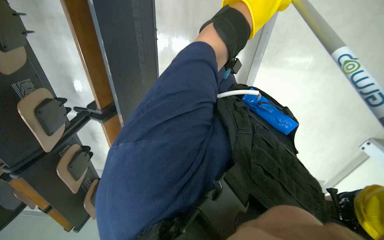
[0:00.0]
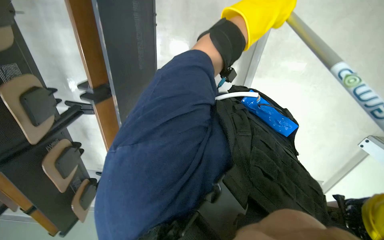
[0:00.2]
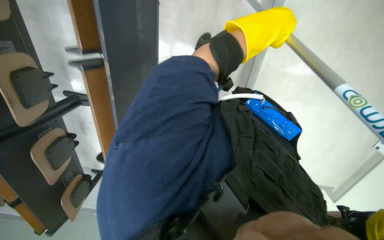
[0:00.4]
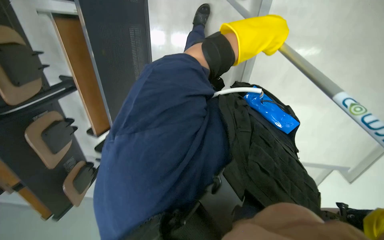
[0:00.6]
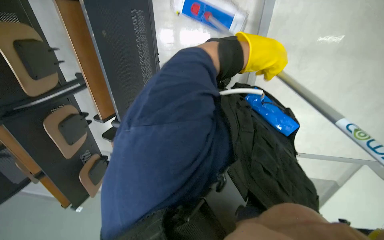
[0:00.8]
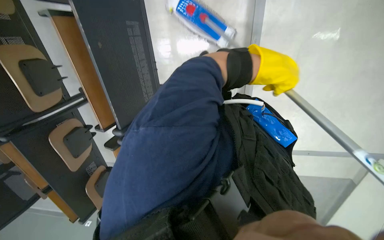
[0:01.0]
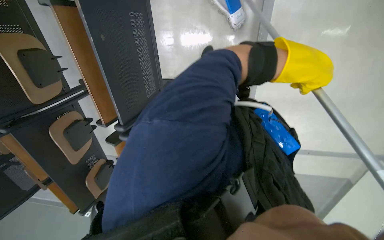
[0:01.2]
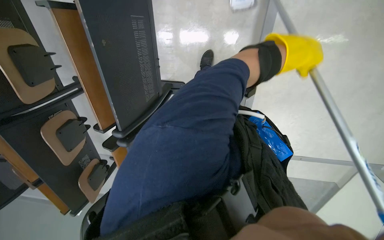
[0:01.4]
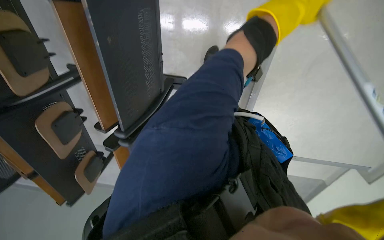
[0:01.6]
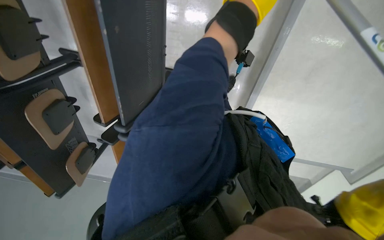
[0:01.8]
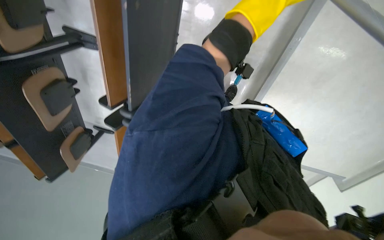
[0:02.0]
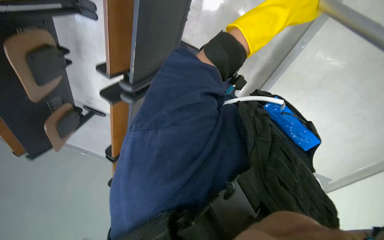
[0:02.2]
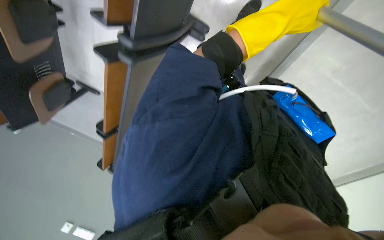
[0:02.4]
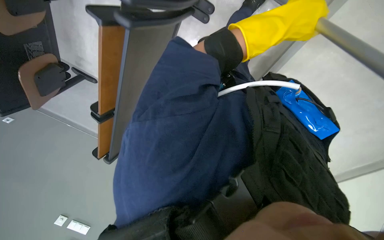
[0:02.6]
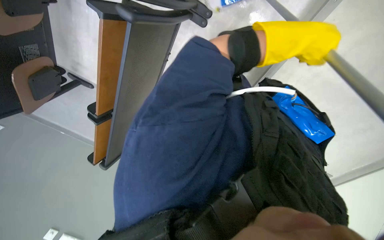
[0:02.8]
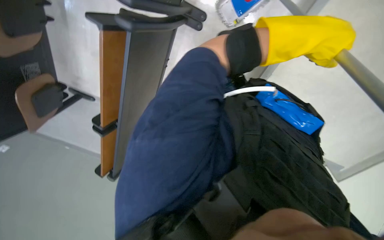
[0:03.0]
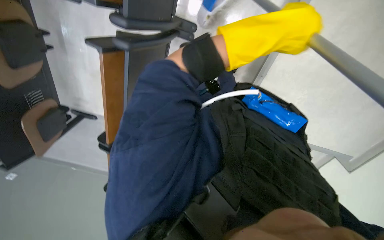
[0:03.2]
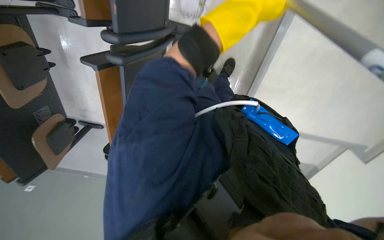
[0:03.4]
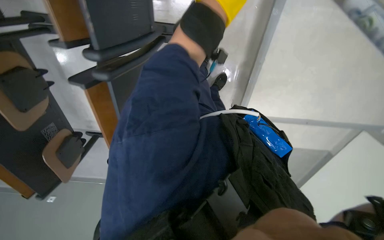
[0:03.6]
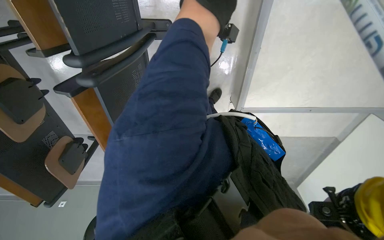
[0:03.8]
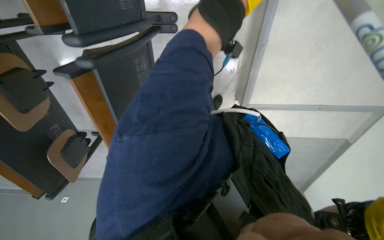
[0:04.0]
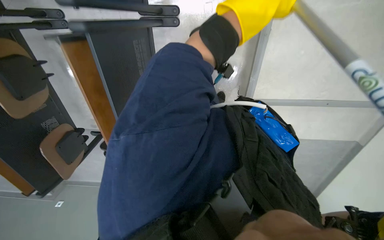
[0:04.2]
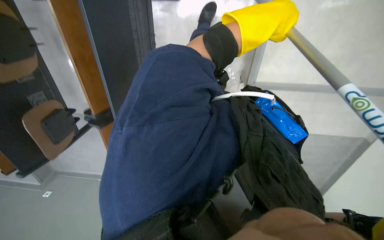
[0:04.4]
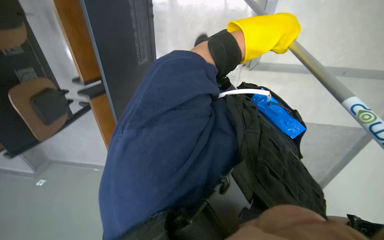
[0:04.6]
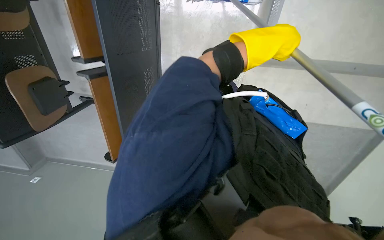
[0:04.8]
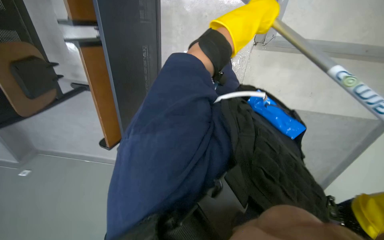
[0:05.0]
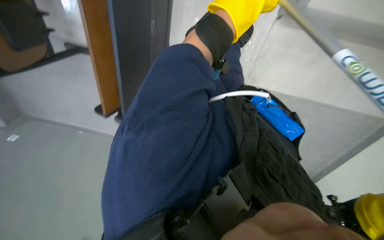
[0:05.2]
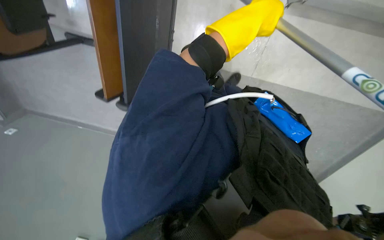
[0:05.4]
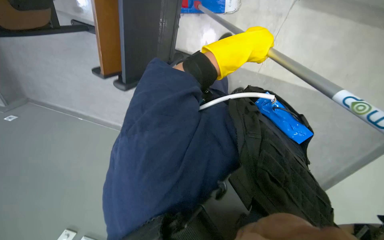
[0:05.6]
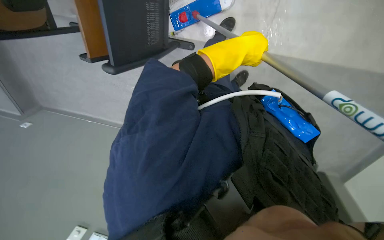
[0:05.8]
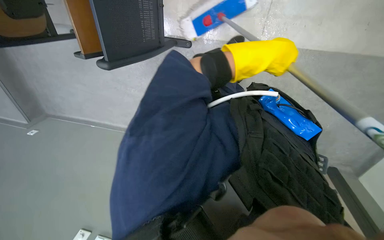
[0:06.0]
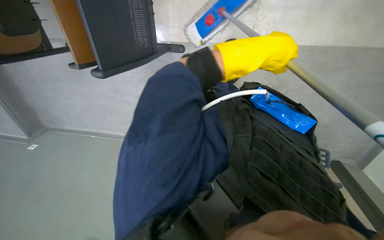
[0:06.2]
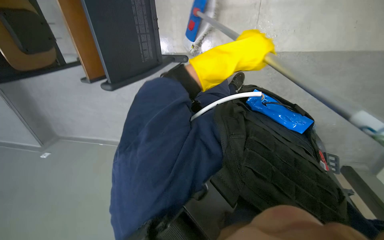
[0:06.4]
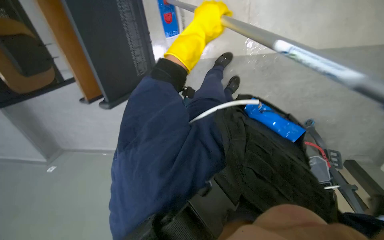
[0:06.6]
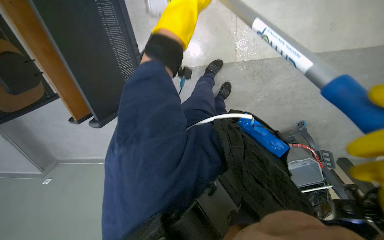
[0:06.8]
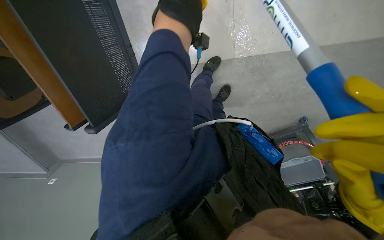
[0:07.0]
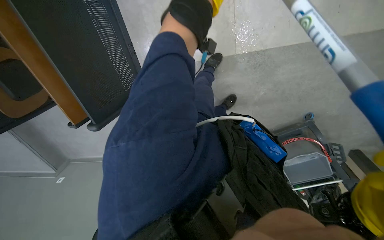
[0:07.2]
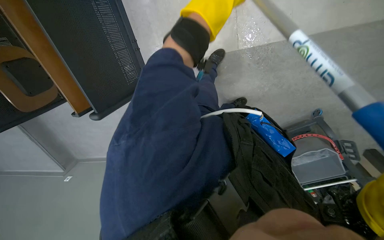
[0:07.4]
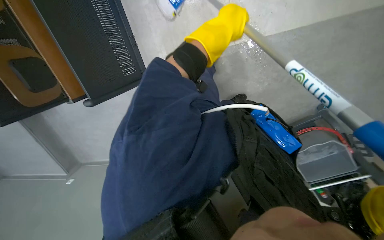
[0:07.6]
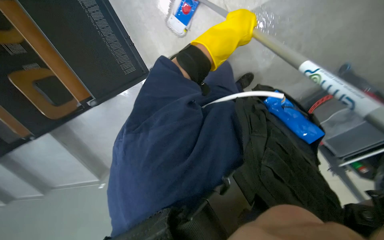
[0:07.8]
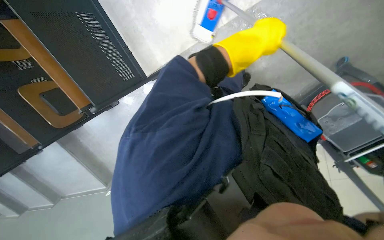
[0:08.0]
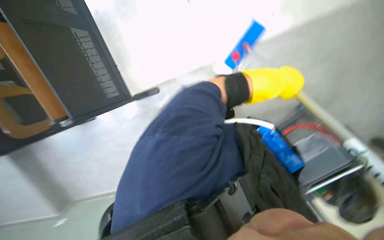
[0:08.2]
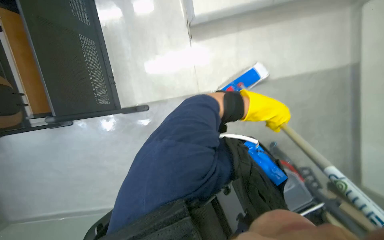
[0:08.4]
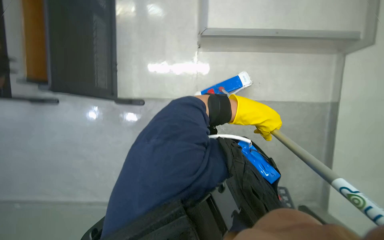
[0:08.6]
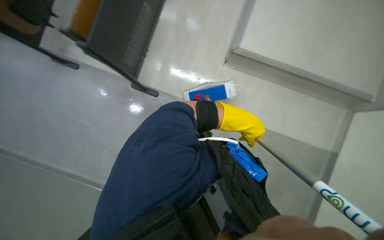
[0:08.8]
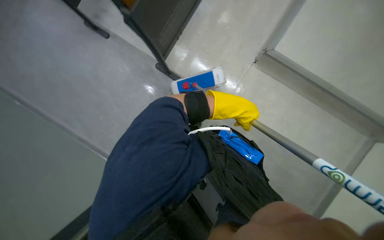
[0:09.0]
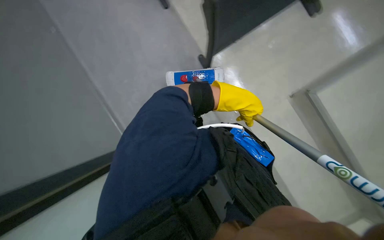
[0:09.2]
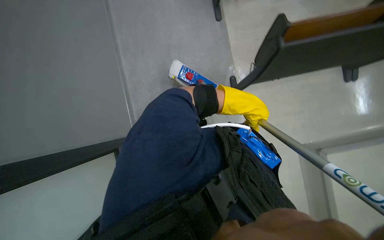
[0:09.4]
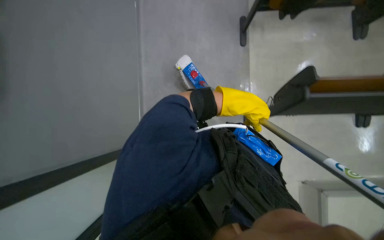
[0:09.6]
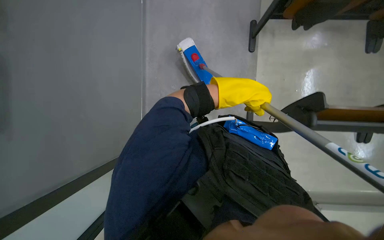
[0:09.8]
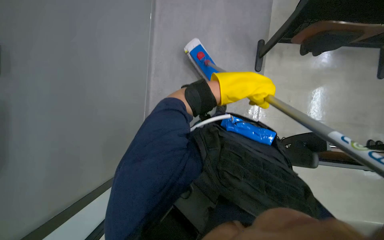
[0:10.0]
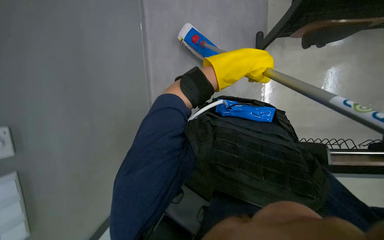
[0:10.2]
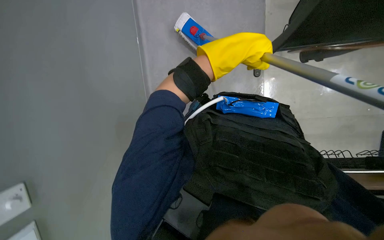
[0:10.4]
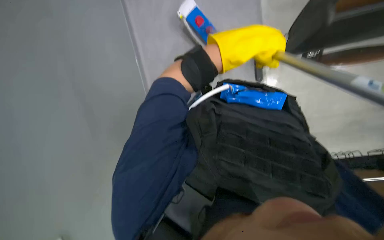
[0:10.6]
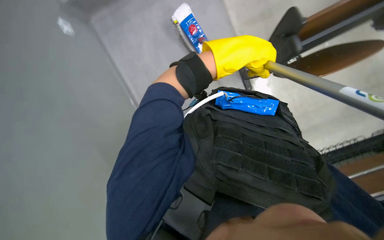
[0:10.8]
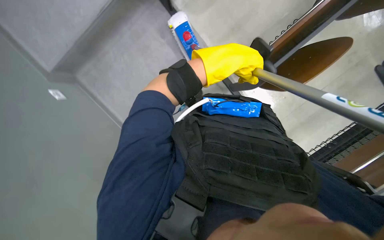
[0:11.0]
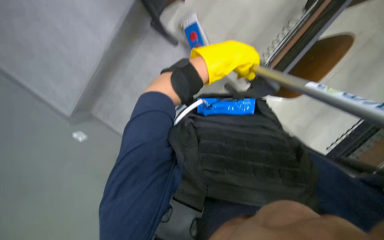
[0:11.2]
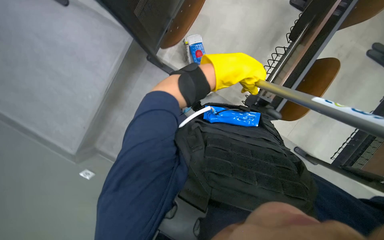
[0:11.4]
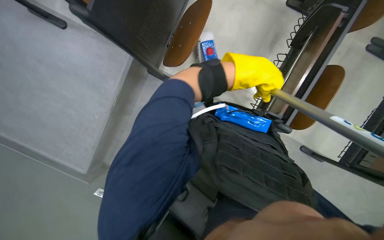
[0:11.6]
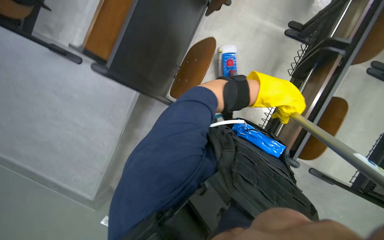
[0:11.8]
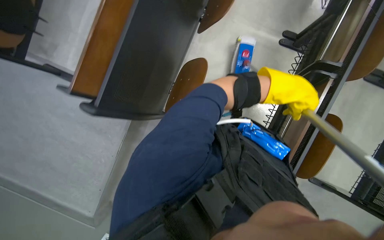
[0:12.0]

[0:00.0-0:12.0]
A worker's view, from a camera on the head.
Job: mopping floor.
The whole recording: Mopping classroom floor. The worker mops the classroom floor with a long-handled mop.
0:01.6 to 0:03.0: The camera pitches downward, by about 15 degrees.
0:04.4 to 0:06.0: The left hand moves down the picture, some 10 cm.
0:07.6 to 0:09.0: The view swings about 15 degrees to the right. The camera pitches upward, by approximately 25 degrees. The scene turns some 40 degrees clockwise in the picture.
0:09.0 to 0:10.4: The left hand travels up the picture by about 15 cm.

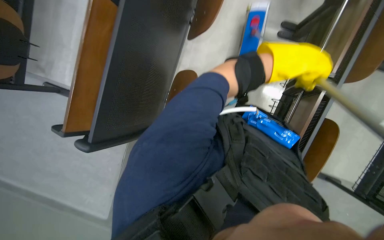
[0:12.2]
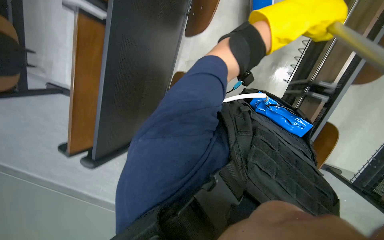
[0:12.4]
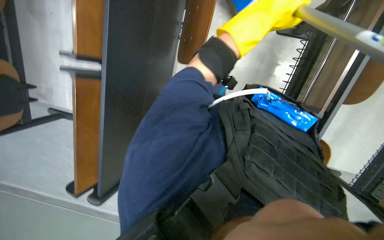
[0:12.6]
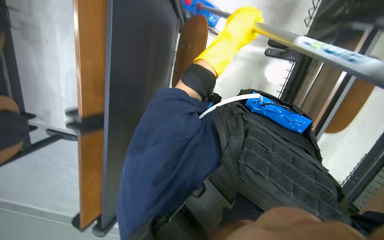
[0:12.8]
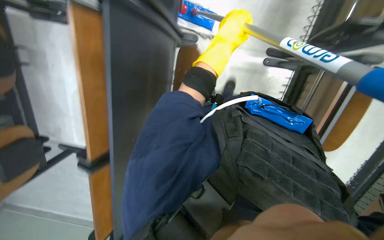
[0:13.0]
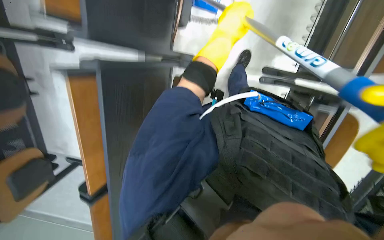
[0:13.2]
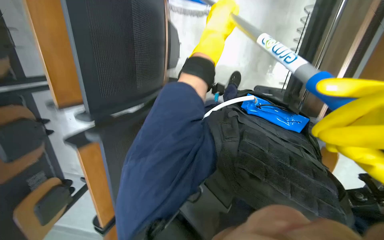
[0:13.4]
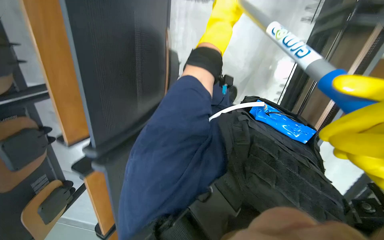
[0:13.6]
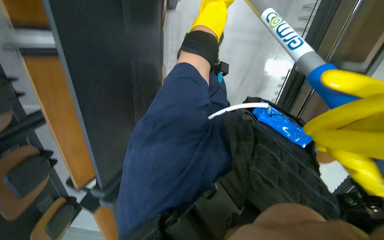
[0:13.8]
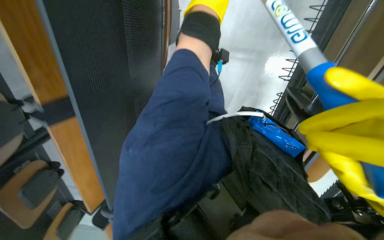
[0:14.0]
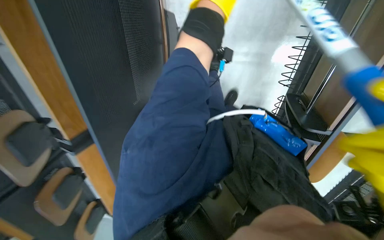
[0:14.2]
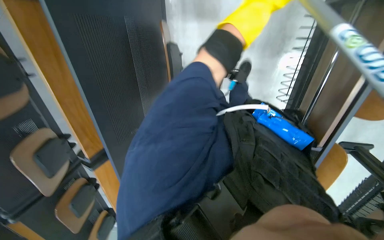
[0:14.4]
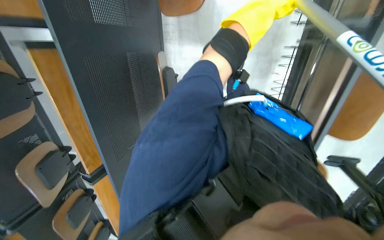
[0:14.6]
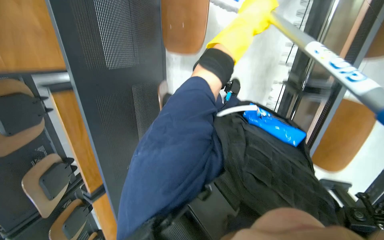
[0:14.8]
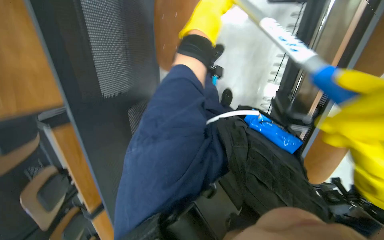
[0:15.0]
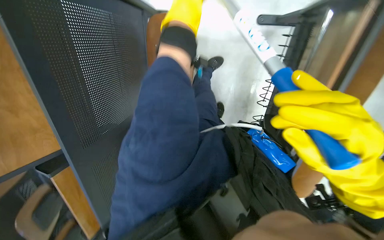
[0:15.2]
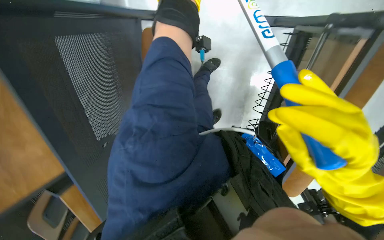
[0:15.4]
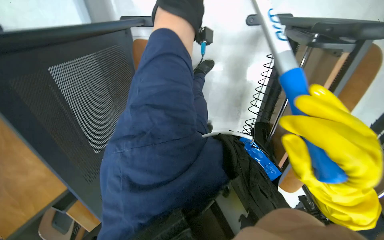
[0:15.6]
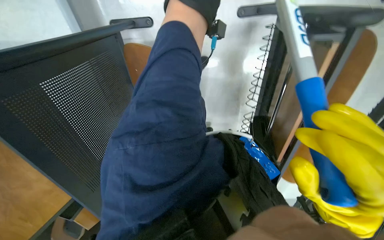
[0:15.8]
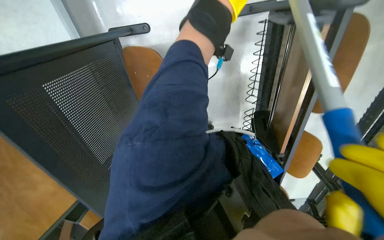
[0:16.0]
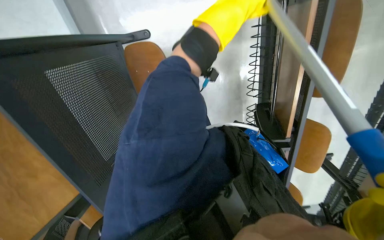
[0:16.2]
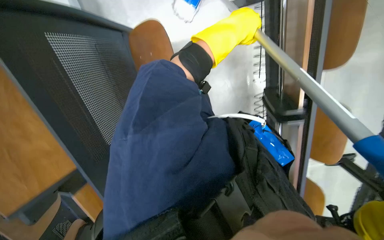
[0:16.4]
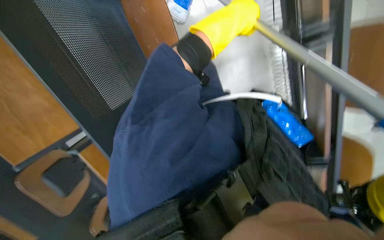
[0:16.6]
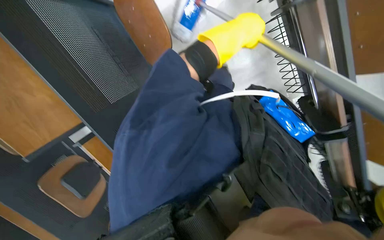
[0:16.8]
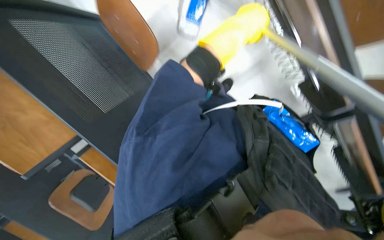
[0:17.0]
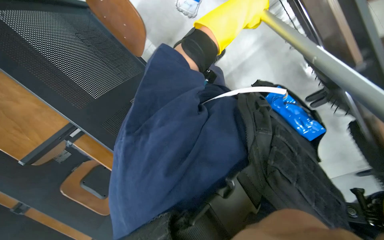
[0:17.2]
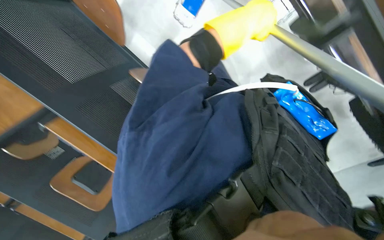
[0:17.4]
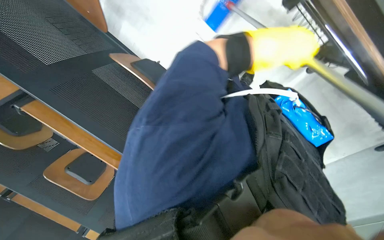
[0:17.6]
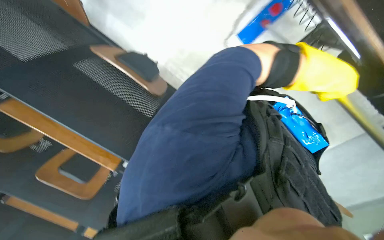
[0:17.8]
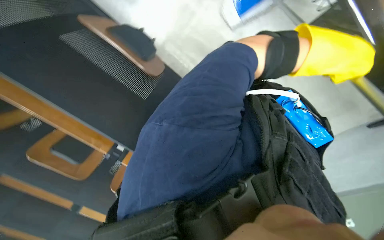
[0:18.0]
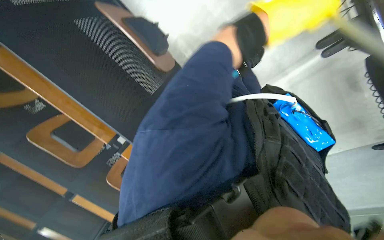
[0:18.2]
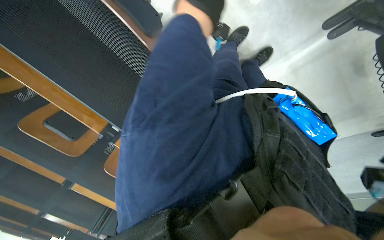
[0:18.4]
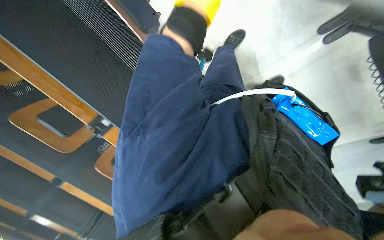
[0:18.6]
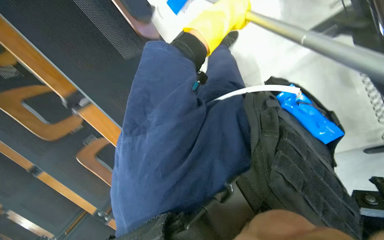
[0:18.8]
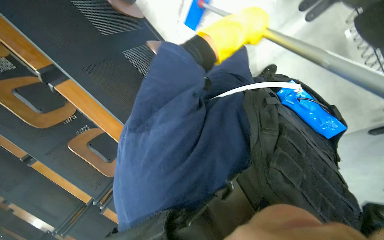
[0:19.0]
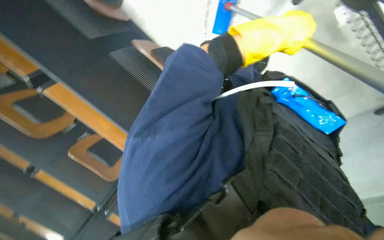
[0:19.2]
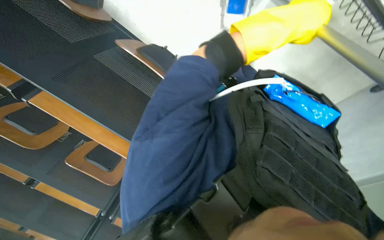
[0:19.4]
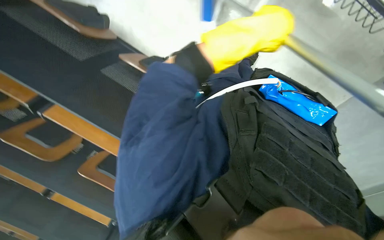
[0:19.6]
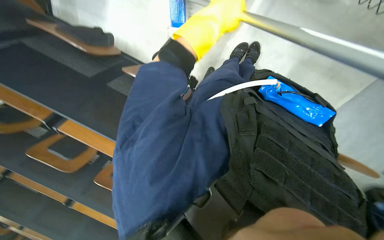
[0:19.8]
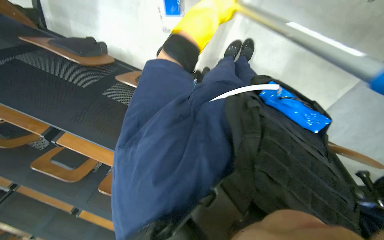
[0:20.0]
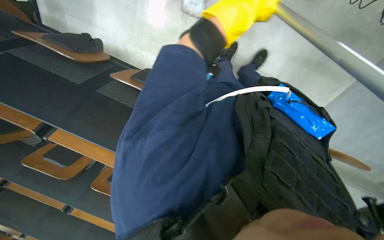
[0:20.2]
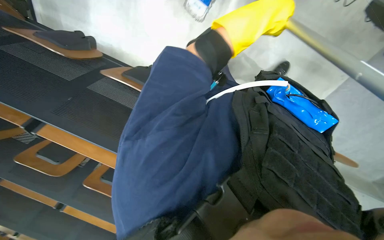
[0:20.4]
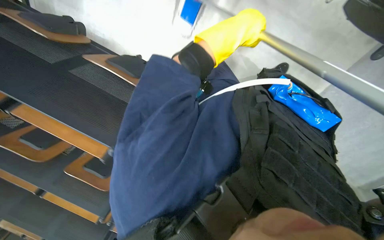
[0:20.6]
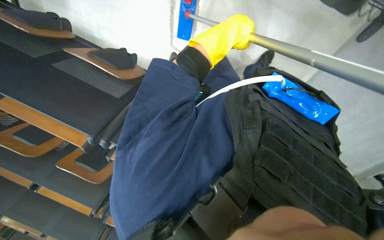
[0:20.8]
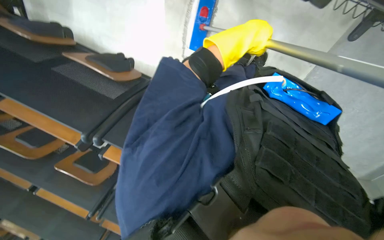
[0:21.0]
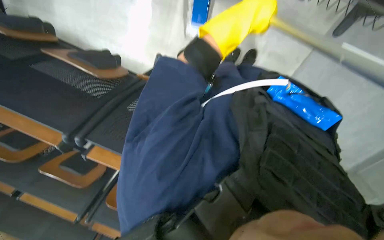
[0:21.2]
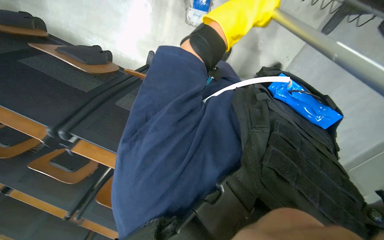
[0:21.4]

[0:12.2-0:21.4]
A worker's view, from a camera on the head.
Job: mopping floor.
The whole recording: Mopping classroom floor. The worker mops the classroom floor with a long-handled mop.
0:12.2 to 0:13.8: The camera pitches upward, by some 20 degrees. The left hand is displaced up the picture and to the left by approximately 25 cm.
0:13.8 to 0:15.2: The view tilts roughly 20 degrees upward.
